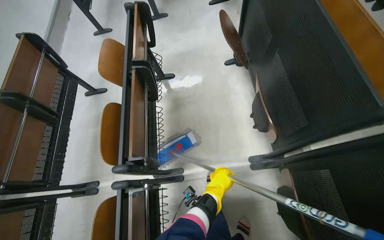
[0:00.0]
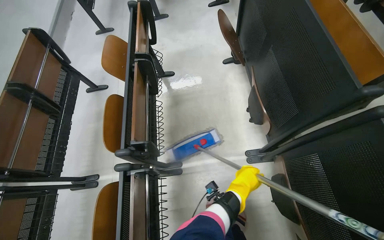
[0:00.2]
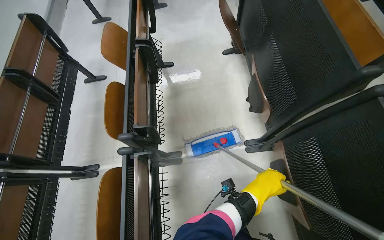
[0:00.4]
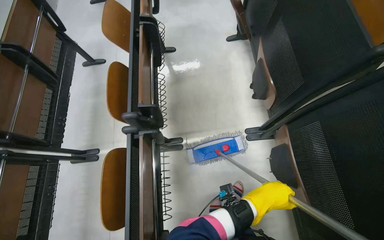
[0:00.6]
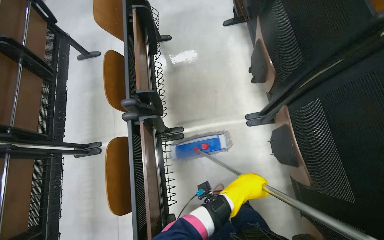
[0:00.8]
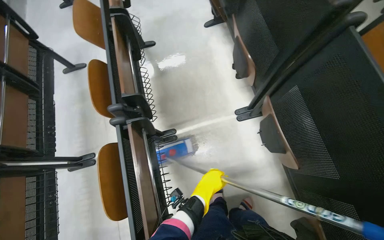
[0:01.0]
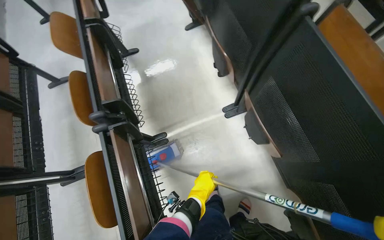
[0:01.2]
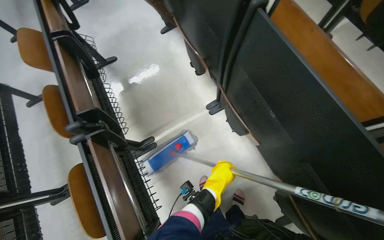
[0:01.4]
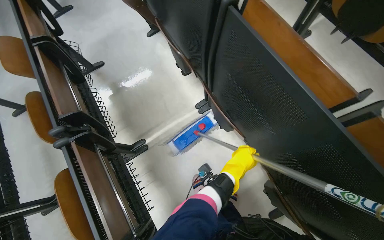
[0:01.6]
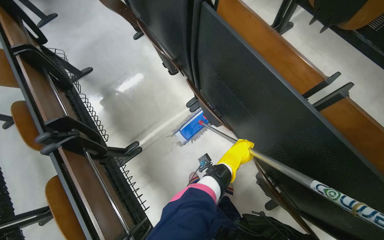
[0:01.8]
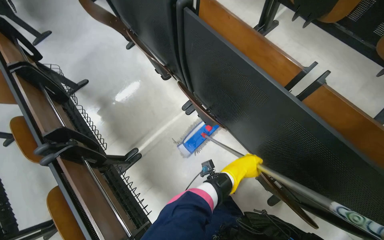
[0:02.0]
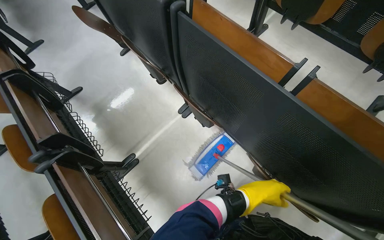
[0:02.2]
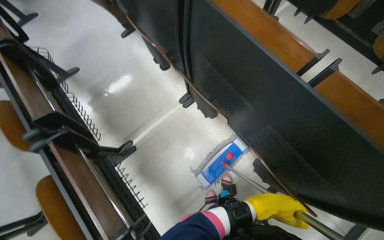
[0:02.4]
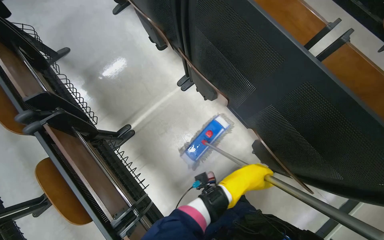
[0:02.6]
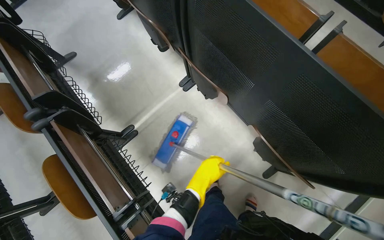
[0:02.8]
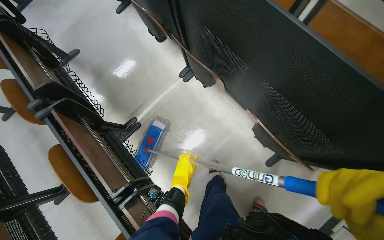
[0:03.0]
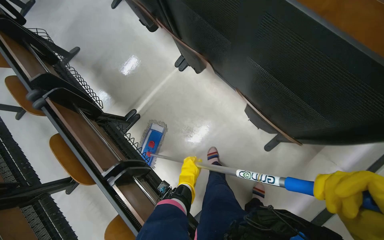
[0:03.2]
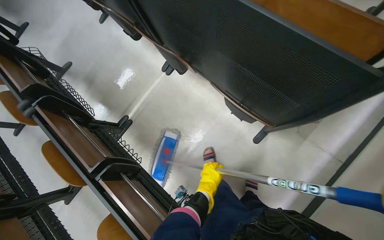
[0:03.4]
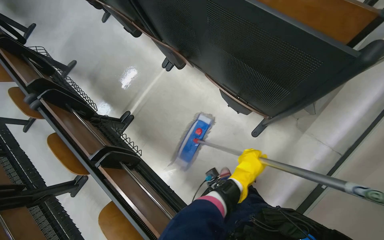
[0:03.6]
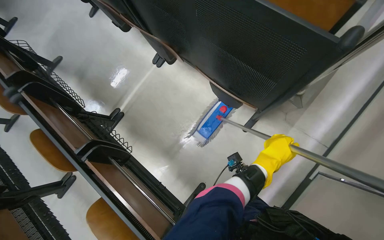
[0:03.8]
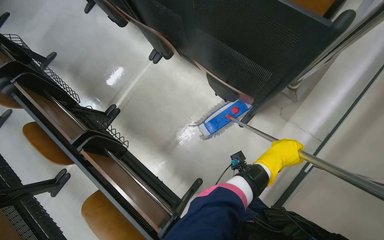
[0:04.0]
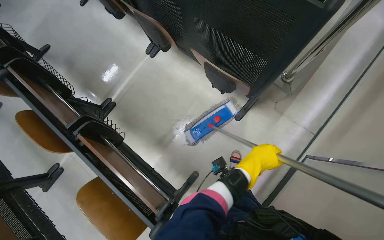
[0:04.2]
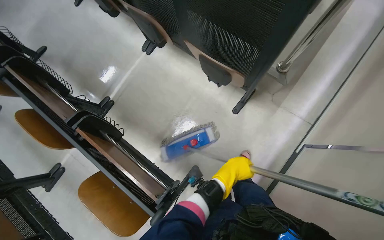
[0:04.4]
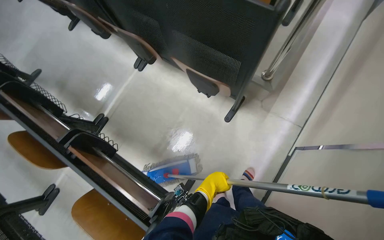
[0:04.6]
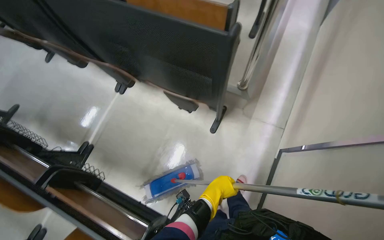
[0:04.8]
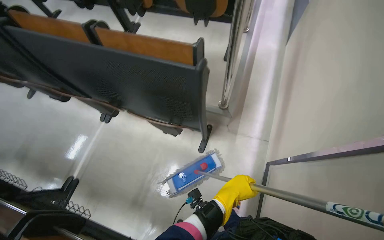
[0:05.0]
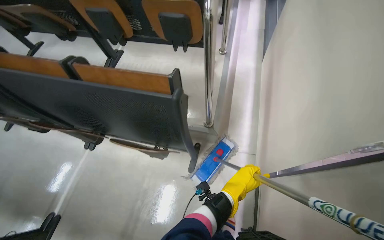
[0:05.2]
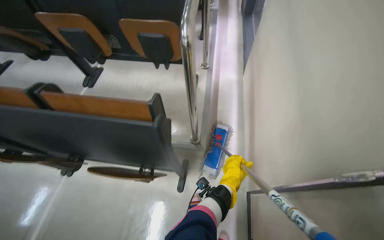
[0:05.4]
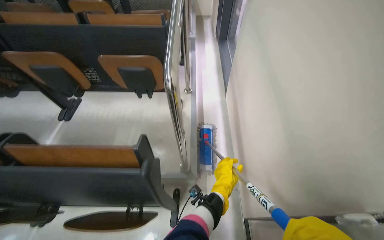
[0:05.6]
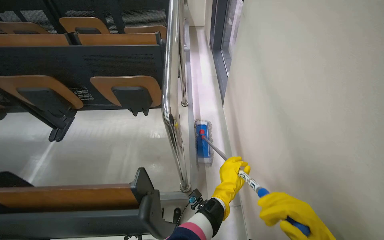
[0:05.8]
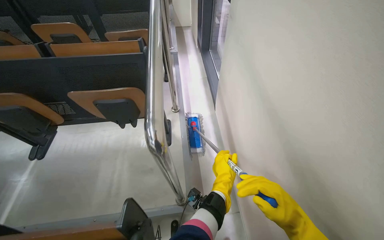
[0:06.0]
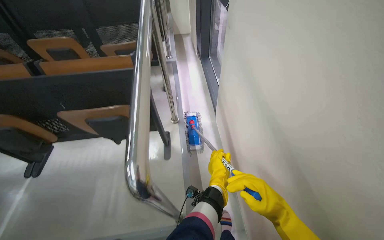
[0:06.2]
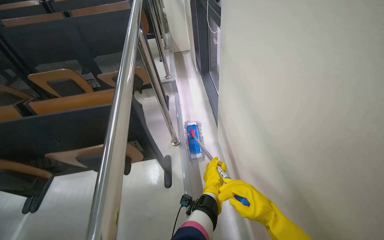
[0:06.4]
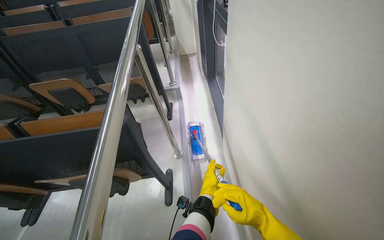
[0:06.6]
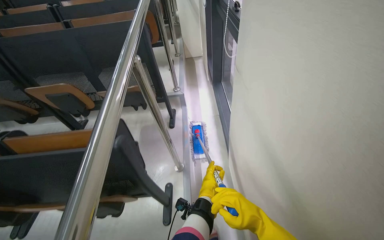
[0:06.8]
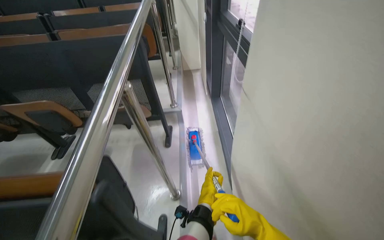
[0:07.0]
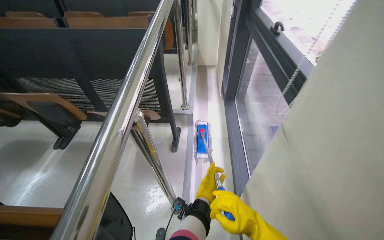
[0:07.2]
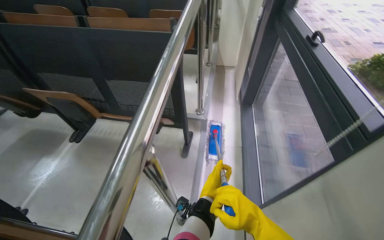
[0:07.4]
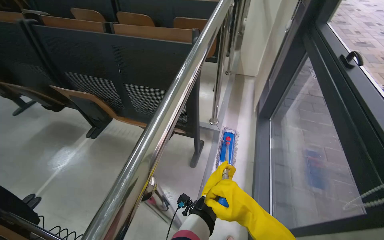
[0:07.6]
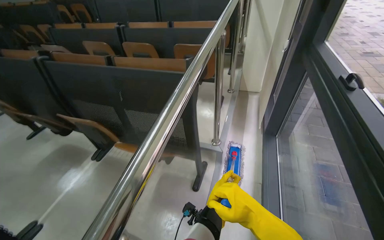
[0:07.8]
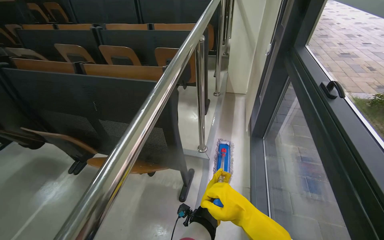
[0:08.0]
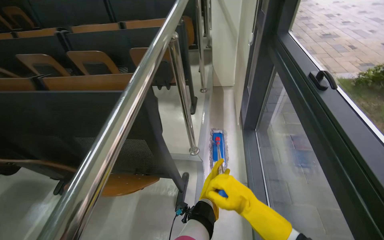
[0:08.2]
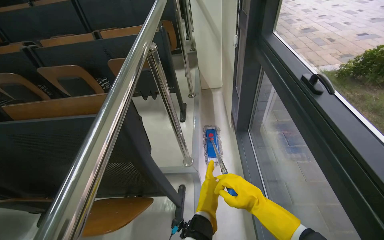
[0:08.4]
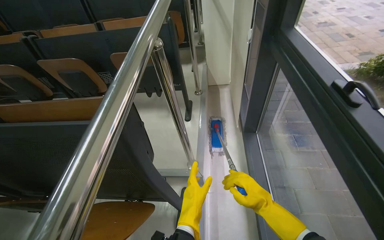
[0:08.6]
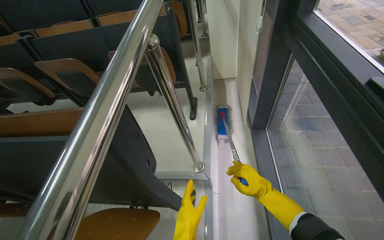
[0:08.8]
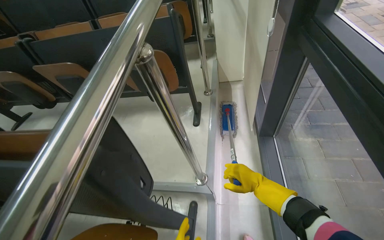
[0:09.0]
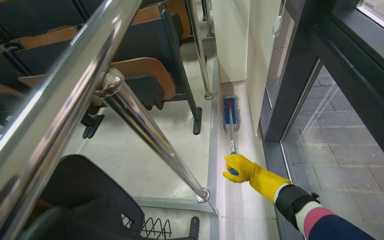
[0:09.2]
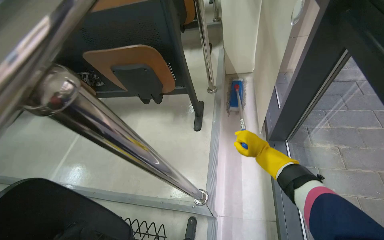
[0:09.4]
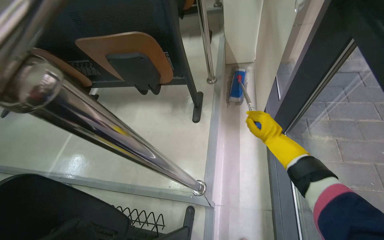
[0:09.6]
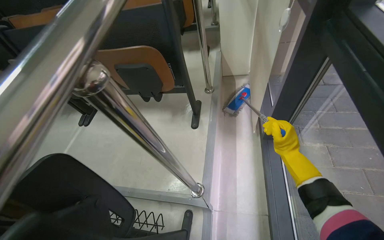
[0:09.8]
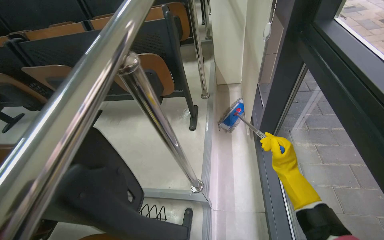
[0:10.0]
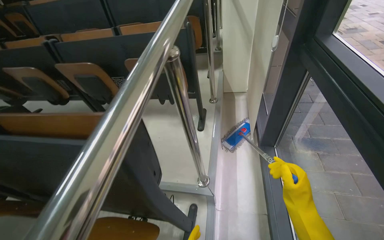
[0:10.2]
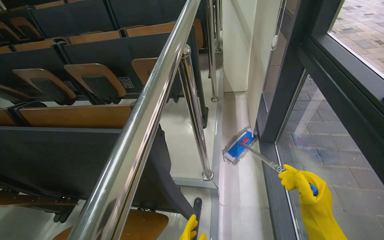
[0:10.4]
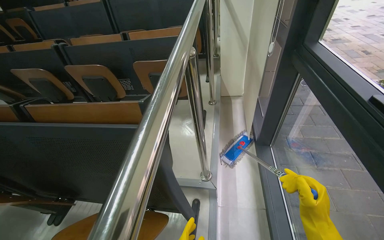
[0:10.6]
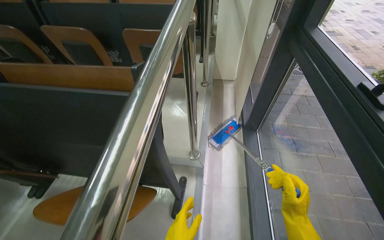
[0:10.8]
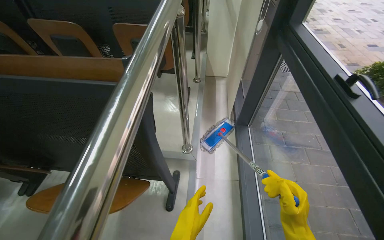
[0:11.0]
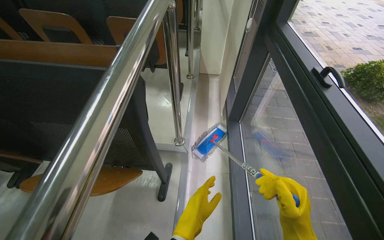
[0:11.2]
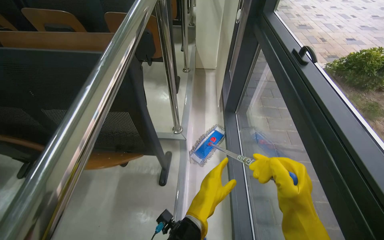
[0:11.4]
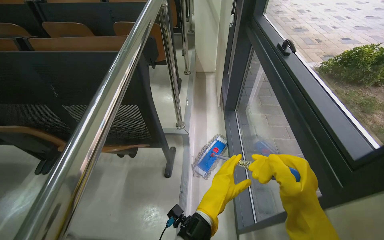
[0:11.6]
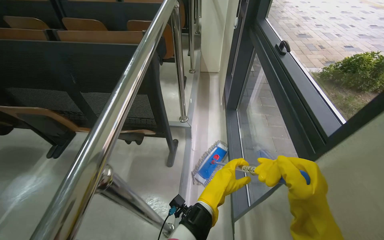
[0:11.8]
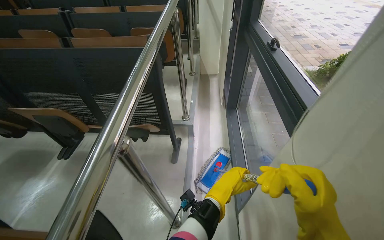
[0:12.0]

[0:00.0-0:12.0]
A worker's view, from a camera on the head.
Job: mopping floor.
The whole recording: Mopping lecture hall floor. The worker mops the floor of the lecture hall, moving between rows of seats.
0:00.0 to 0:01.6: The camera is carried about 40 cm.
0:01.6 to 0:03.0: The left hand shifts some 35 cm down the picture.
0:03.0 to 0:04.4: The camera is carried roughly 50 cm.
0:04.4 to 0:06.0: The camera is carried some 60 cm. The wearer's head swings approximately 45 degrees to the right. The view tilts about 30 degrees upward.
0:06.0 to 0:07.6: The camera travels some 1 m. The wearer looks some 25 degrees further to the left.
0:07.6 to 0:09.0: The camera is carried approximately 60 cm.
0:09.0 to 0:10.4: The right hand shifts approximately 25 cm nearer to the camera, and travels up the picture and back again, about 25 cm each way.
0:10.4 to 0:12.0: The camera travels some 60 cm.

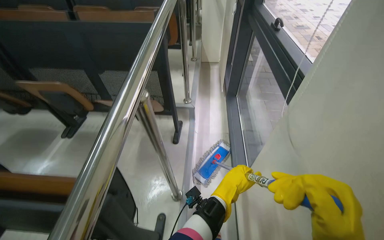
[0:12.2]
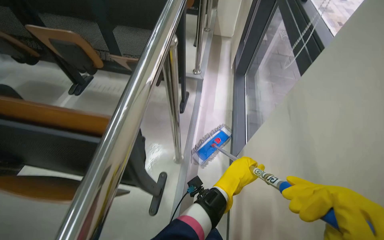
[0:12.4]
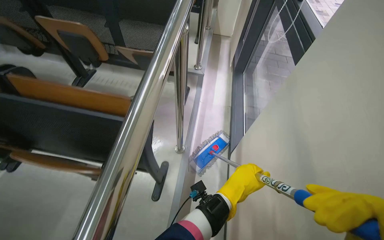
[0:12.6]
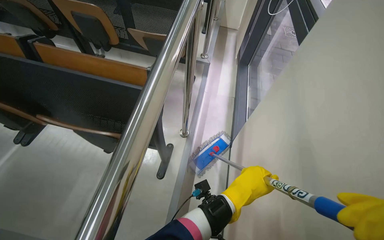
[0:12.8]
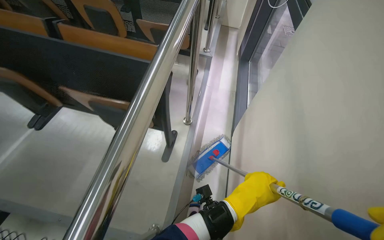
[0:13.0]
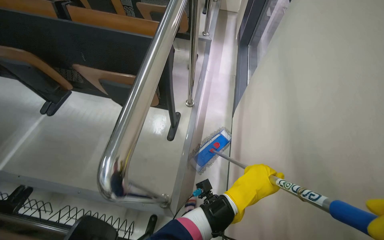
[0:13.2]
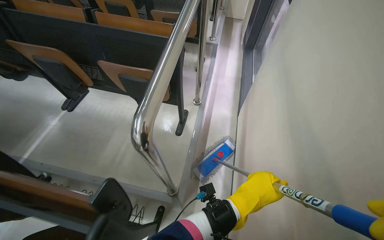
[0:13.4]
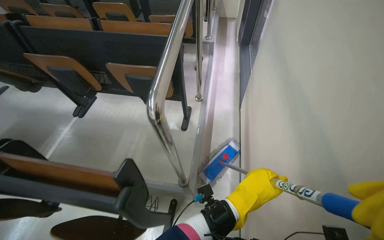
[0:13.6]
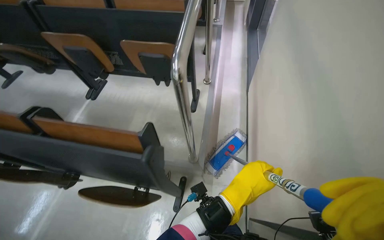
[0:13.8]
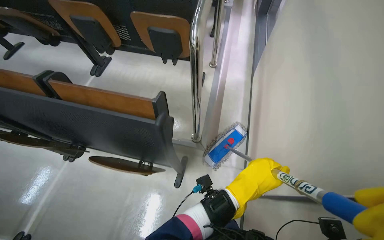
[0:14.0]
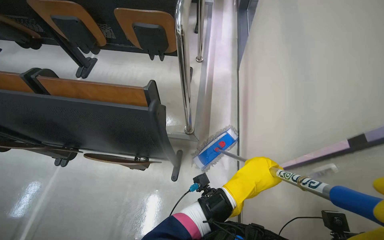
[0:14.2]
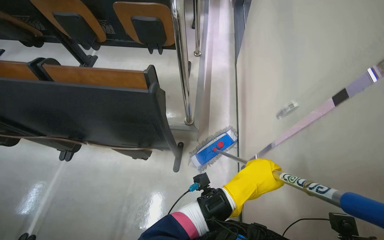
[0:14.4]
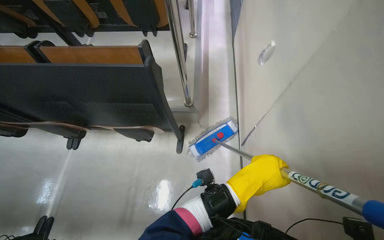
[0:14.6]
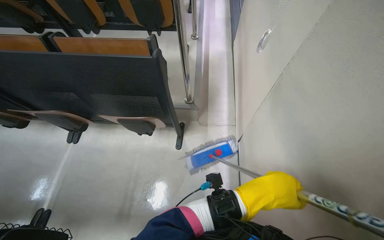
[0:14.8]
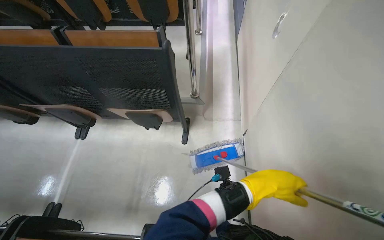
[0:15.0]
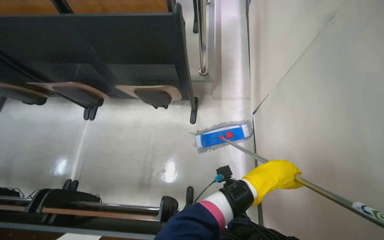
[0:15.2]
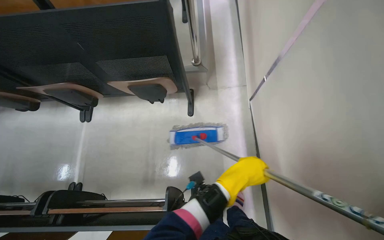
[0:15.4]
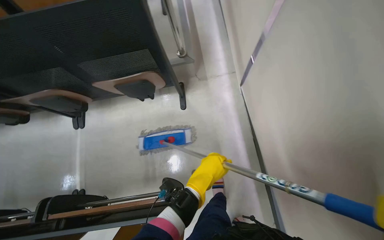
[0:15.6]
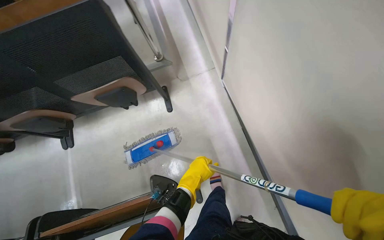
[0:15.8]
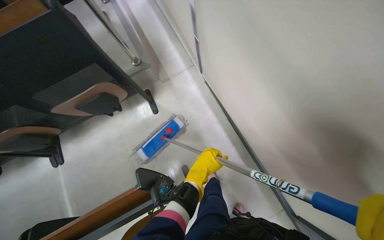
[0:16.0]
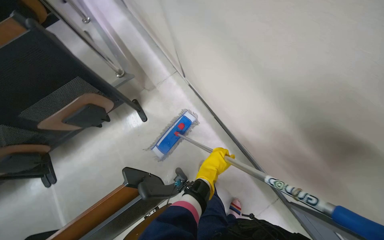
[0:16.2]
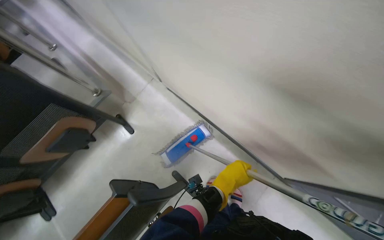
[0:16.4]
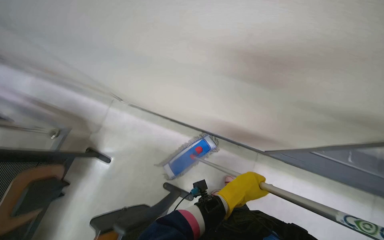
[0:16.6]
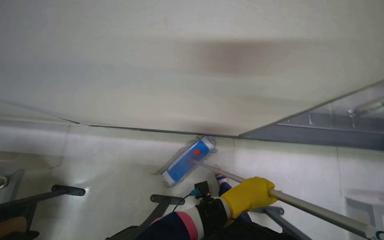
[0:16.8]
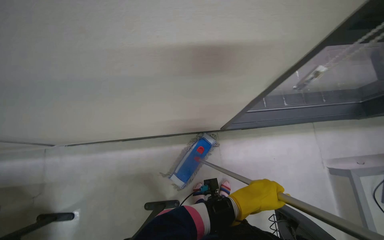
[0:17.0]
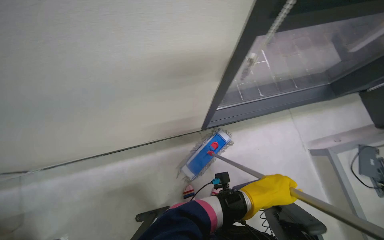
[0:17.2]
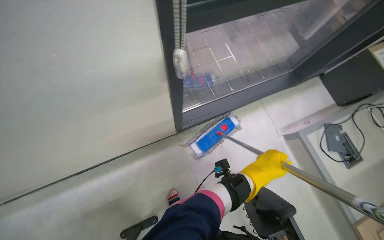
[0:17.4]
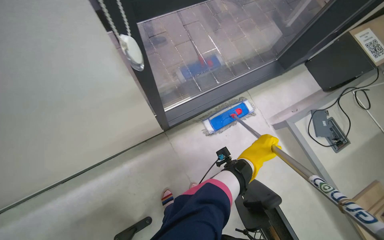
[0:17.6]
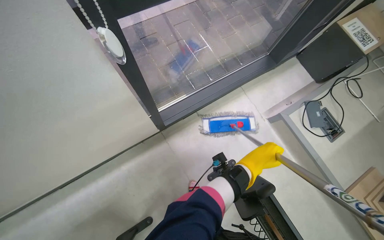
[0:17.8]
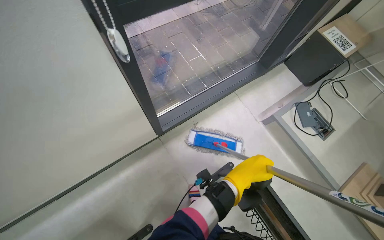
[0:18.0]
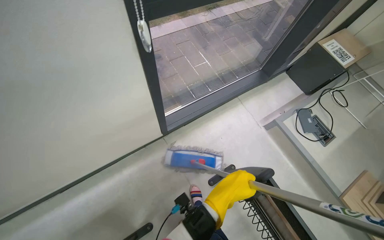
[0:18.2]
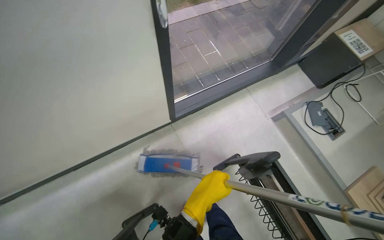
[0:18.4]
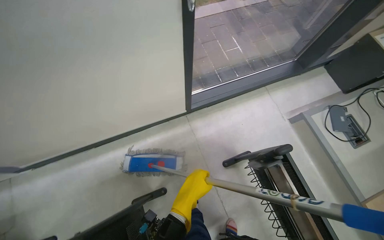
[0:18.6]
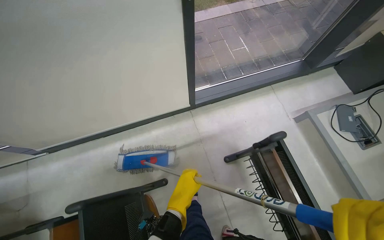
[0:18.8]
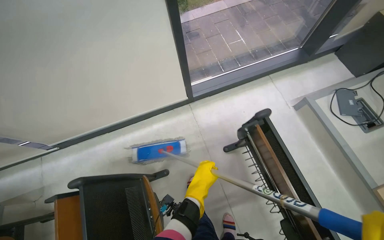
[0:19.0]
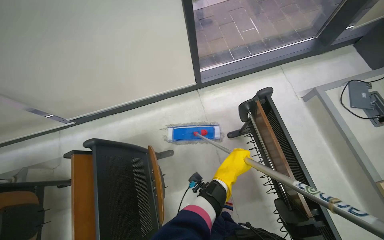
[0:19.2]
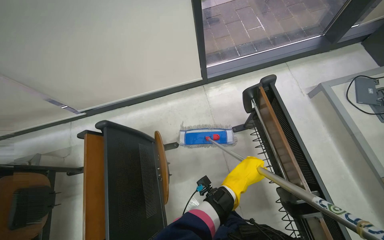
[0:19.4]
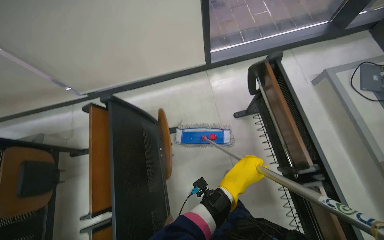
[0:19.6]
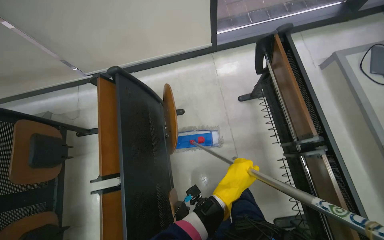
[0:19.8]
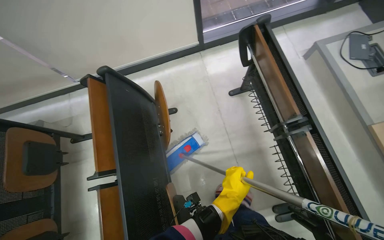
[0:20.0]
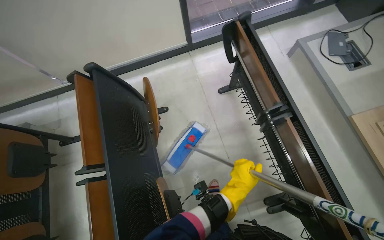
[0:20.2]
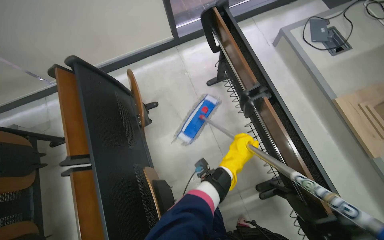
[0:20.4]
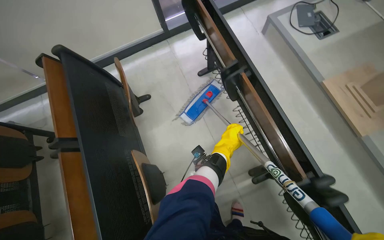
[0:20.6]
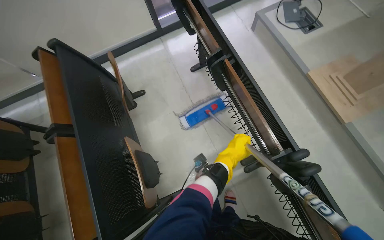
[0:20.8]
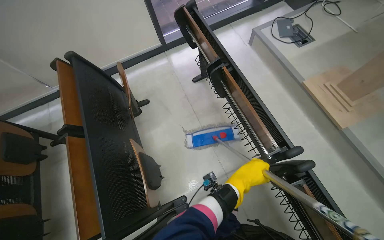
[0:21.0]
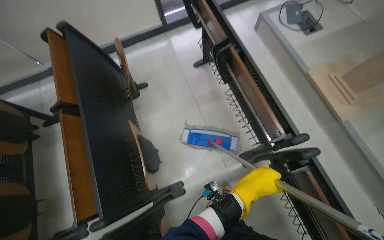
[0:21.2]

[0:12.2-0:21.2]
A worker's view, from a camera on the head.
Job: mopping floor.
The whole recording: Mopping lecture hall floor. The worker mops the floor of the lecture hall, moving between rows of seats.
0:12.2 to 0:13.8: The head travels approximately 80 cm. The wearer looks approximately 15 degrees further downward.
0:13.8 to 0:15.2: The wearer moves approximately 50 cm. The view tips downward by approximately 15 degrees.
0:15.2 to 0:16.6: The camera is carried roughly 60 cm. The wearer's head swings roughly 70 degrees to the right.
0:16.6 to 0:18.2: The head rotates about 55 degrees to the right.
0:19.8 to 0:21.2: The head travels some 50 cm.
